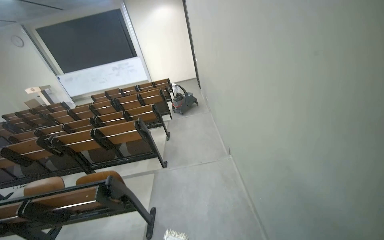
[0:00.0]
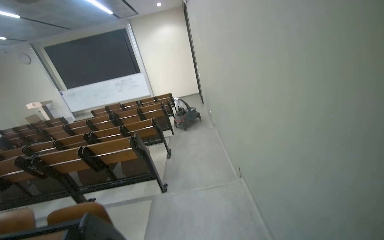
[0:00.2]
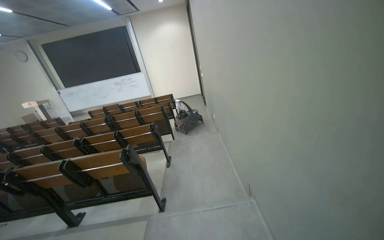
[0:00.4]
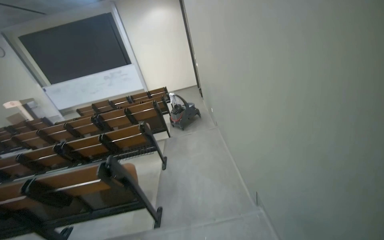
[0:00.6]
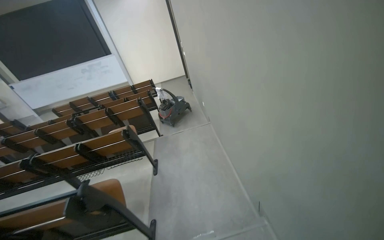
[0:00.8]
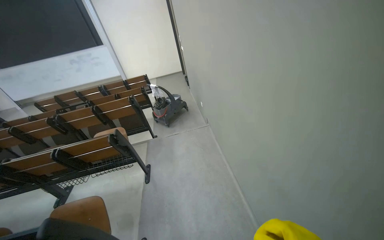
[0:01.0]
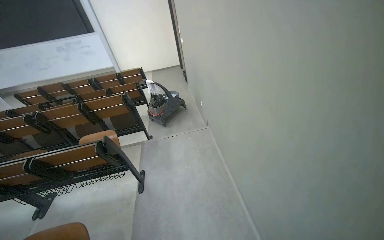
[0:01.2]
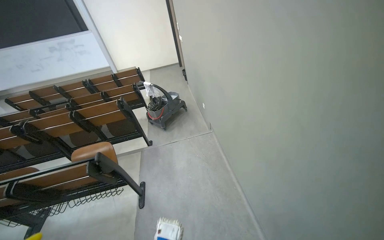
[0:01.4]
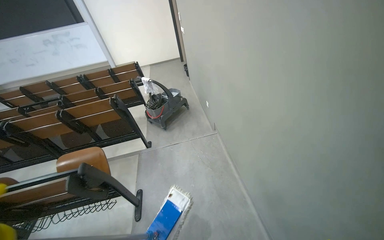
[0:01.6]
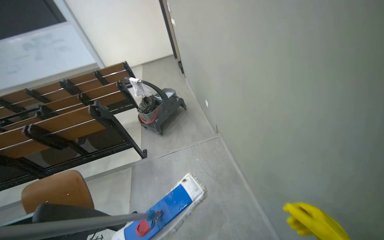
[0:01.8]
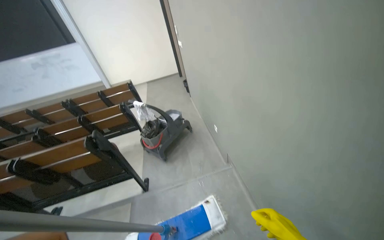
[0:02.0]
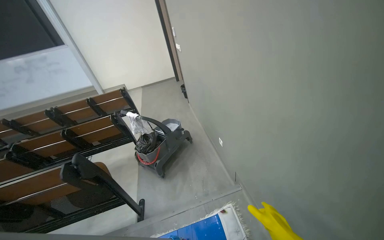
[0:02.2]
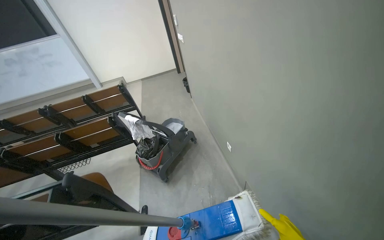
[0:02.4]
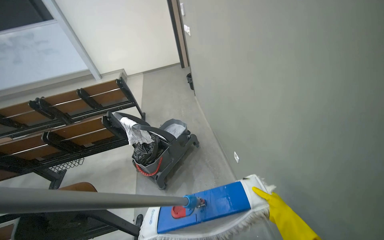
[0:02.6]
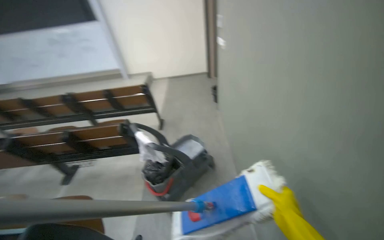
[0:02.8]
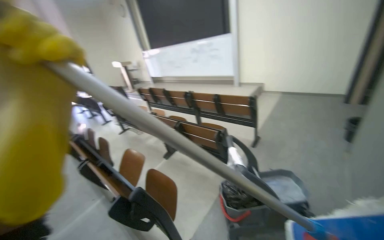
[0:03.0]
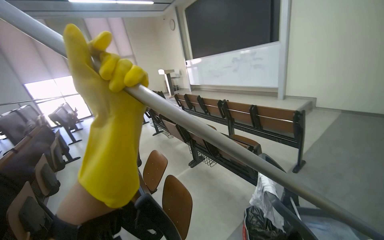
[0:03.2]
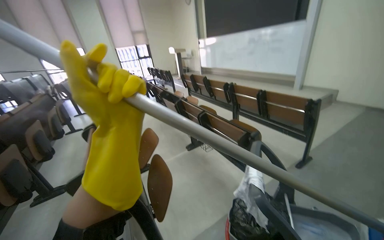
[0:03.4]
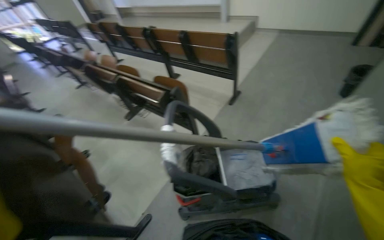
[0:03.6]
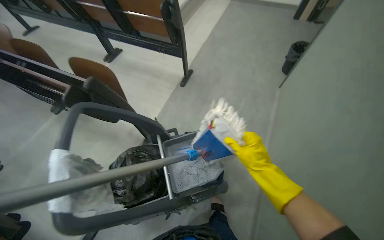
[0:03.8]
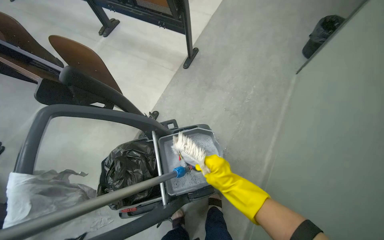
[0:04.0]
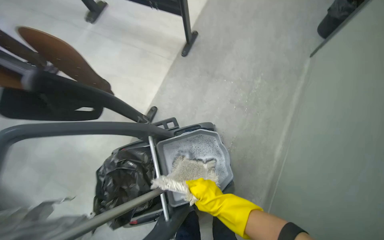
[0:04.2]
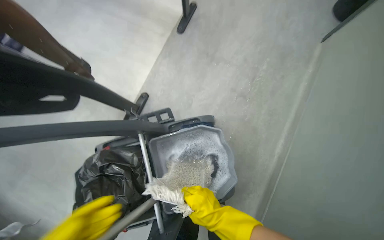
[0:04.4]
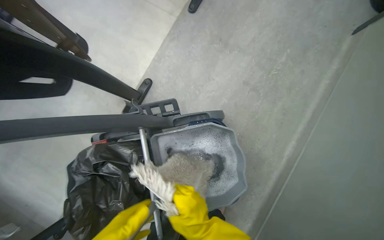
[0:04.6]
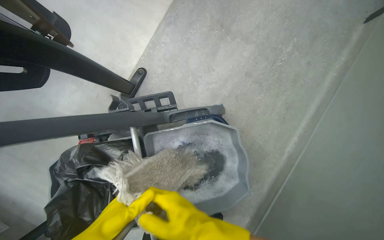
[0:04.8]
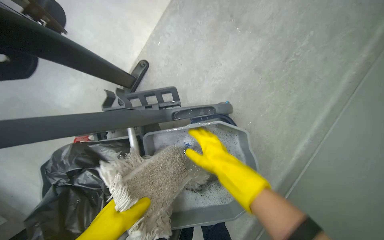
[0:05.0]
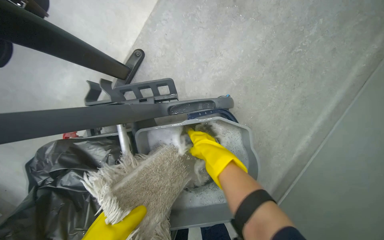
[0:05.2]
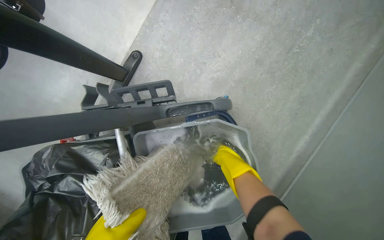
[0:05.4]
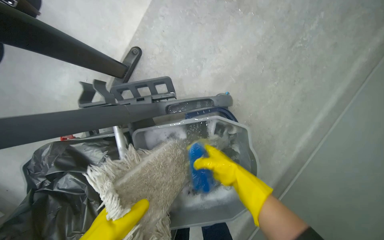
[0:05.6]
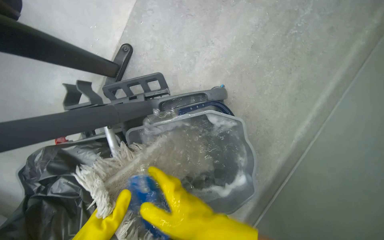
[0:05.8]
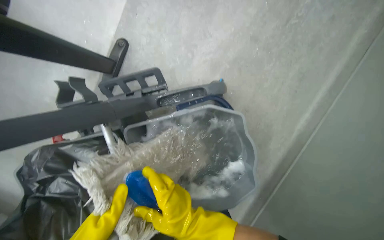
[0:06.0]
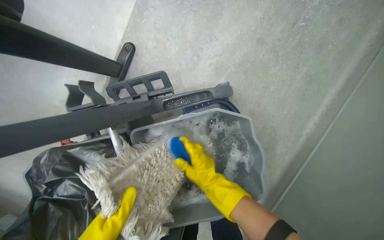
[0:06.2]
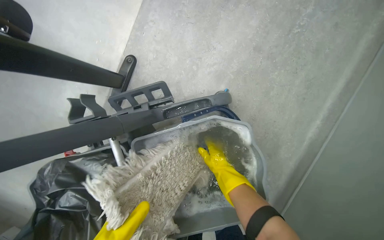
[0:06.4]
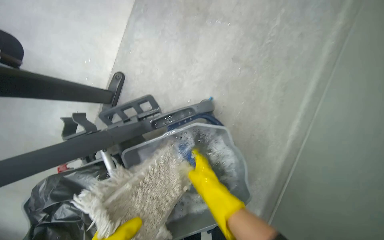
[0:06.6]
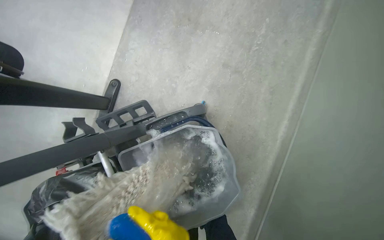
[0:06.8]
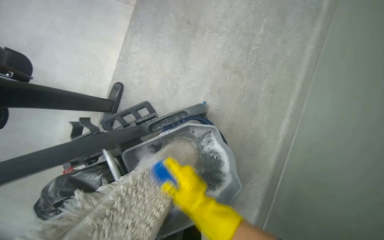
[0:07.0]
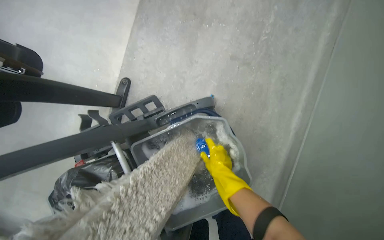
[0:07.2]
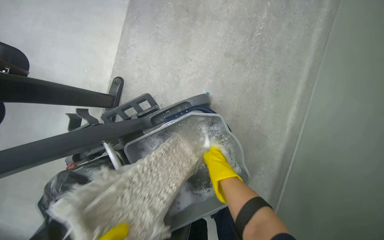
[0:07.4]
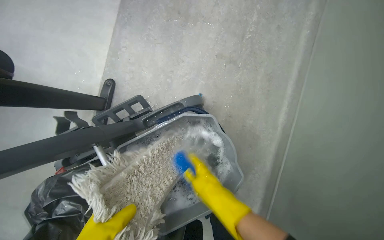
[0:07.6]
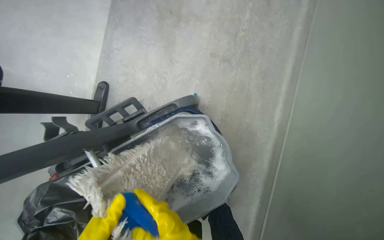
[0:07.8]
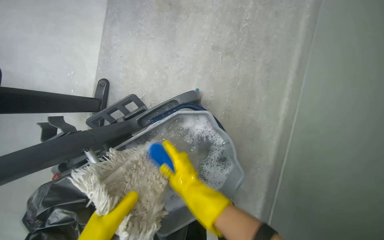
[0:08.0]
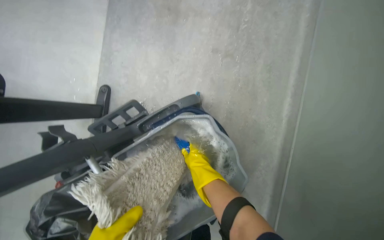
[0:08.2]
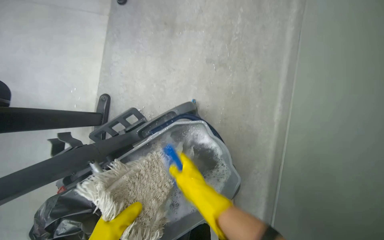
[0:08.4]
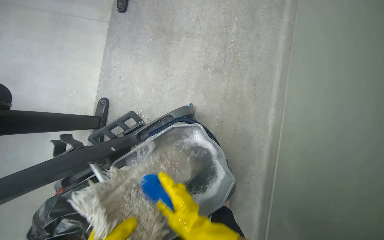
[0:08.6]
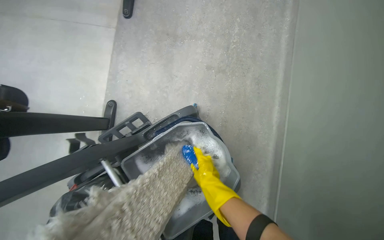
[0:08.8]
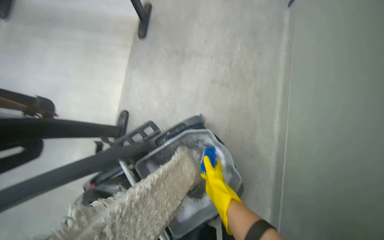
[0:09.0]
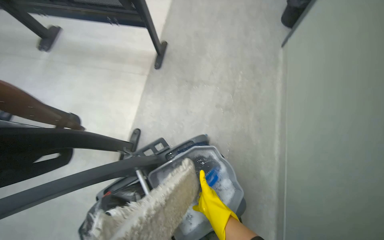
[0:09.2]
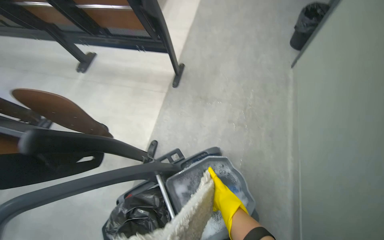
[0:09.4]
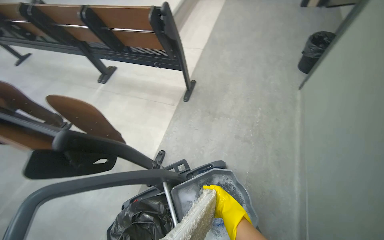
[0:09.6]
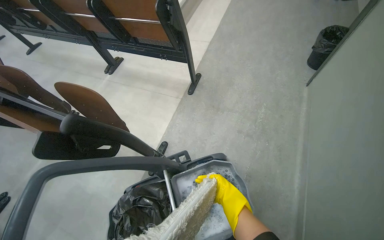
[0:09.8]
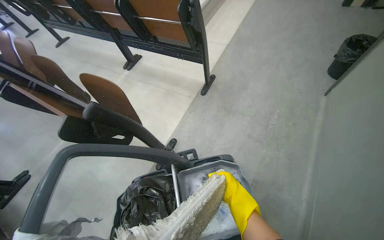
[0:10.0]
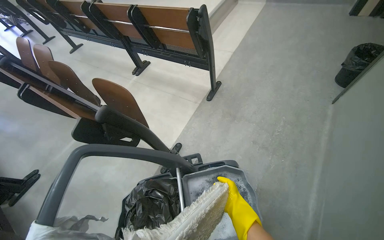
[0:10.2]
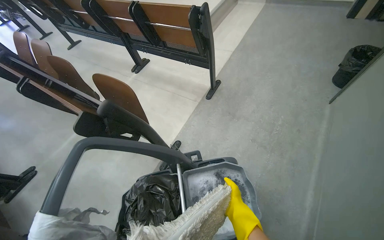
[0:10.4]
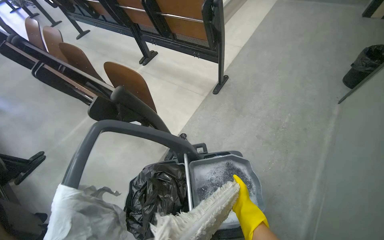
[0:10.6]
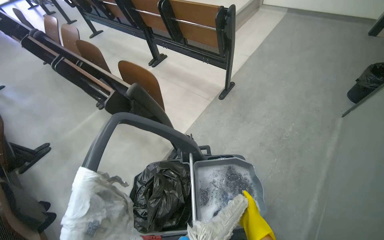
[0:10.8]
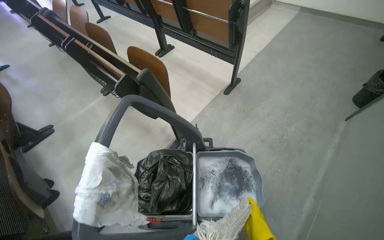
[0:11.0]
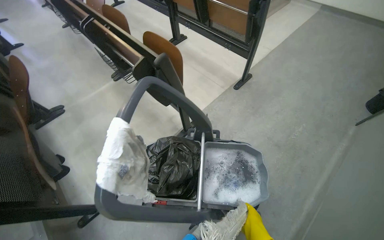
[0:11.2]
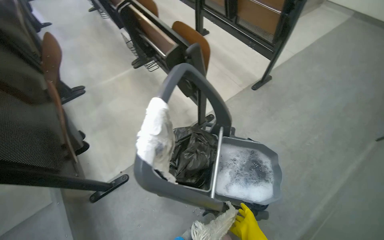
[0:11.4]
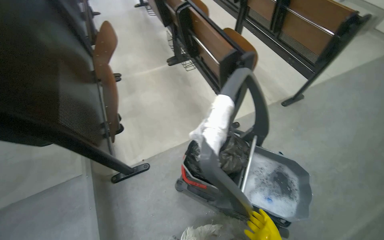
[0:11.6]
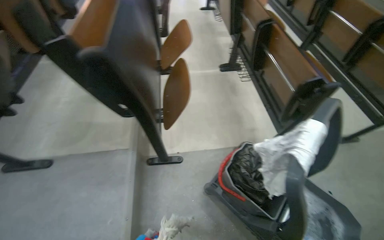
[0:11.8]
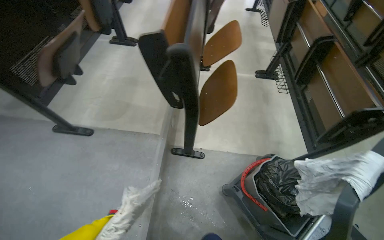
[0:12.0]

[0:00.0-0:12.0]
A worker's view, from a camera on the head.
Job: mopping floor.
The whole recording: Mopping lecture hall floor. The worker mops the floor of the lecture hall, moving between rows of seats and cleaning the mop head.
0:00.0 to 0:01.6: The camera travels roughly 2 m.
0:01.6 to 0:03.0: The head travels roughly 1.5 m. The head rotates approximately 50 degrees to the left.
0:03.0 to 0:04.4: The wearer moves some 1 m. The head turns to the right by some 15 degrees. The view tips downward by some 50 degrees.
0:04.4 to 0:06.0: The view tips downward by about 20 degrees. The right hand reaches about 20 cm up the picture, then returns.
0:06.0 to 0:07.6: The right hand goes nearer and farther, some 15 cm each way, reversing 3 times.
0:09.0 to 0:10.4: The wearer looks about 25 degrees further to the left. The view tips upward by approximately 20 degrees.
0:10.4 to 0:12.0: The camera travels about 80 cm. The head rotates approximately 65 degrees to the left.

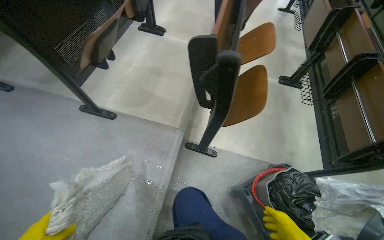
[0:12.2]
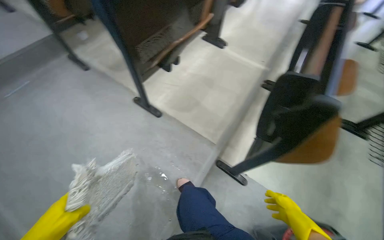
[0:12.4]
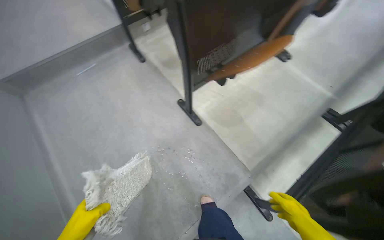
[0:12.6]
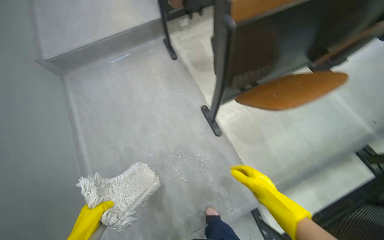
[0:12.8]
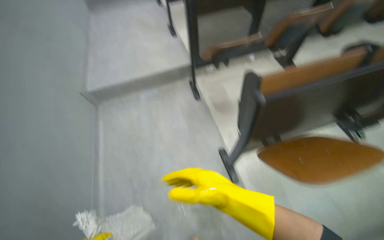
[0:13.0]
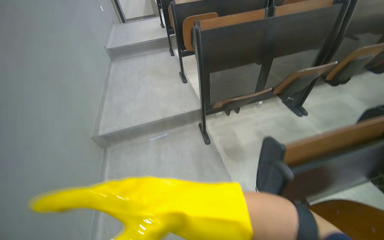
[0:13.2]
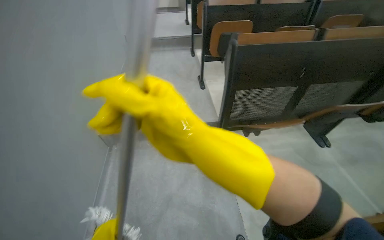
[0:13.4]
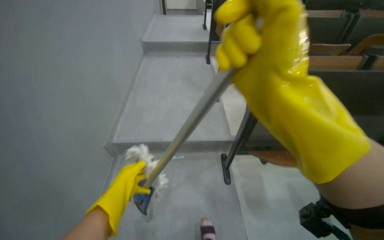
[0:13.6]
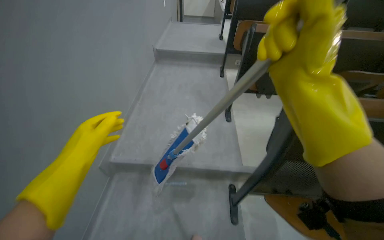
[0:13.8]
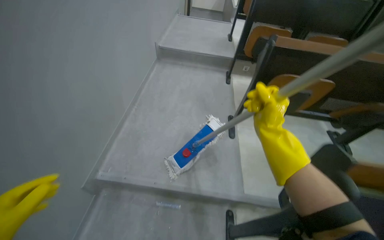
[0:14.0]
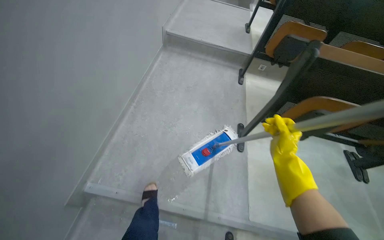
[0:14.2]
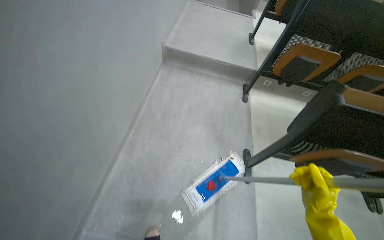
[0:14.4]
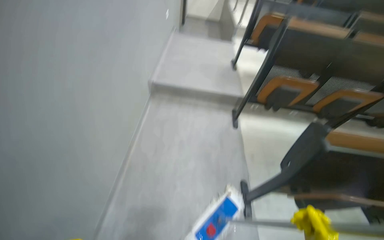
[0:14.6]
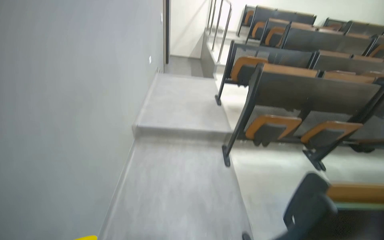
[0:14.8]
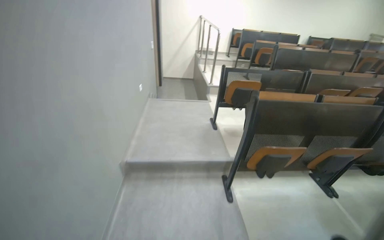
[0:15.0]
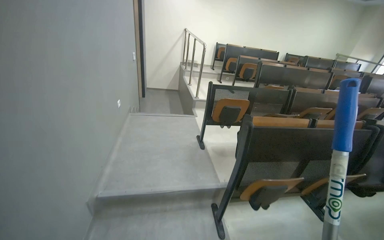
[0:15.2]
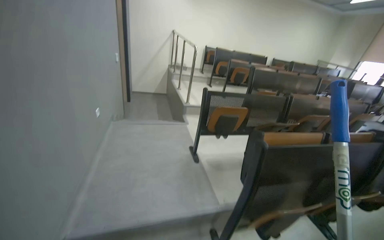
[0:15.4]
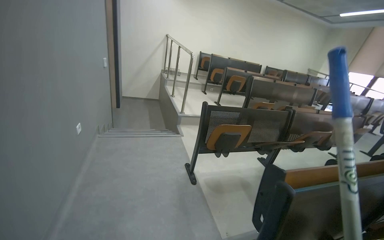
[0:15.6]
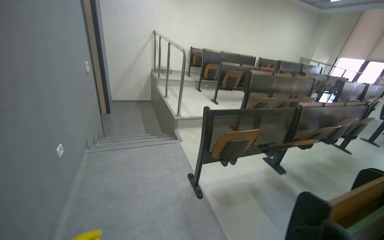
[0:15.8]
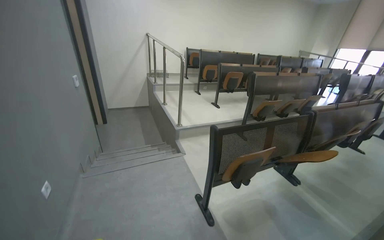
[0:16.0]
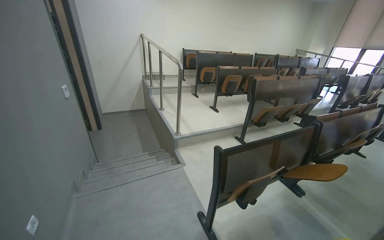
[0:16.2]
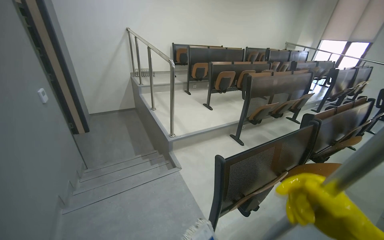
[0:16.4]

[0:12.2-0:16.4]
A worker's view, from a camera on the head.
Job: mopping floor.
The whole recording: Mopping lecture hall floor. The worker mops the floor of the lecture hall, moving between rows of seats and cleaning the mop head.
0:12.2 to 0:13.6: The camera travels some 70 cm. The head turns to the left by about 75 degrees. The camera pitches upward, by about 20 degrees.
0:15.0 to 0:16.4: The camera travels approximately 1.5 m. The wearer looks about 25 degrees further to the right.

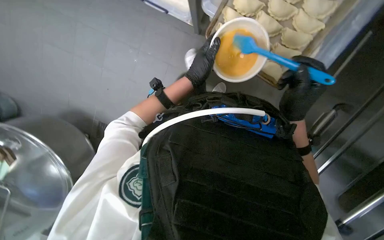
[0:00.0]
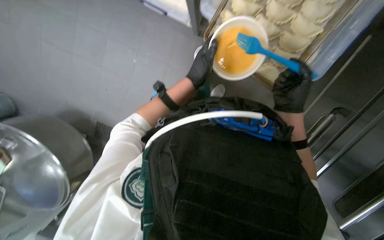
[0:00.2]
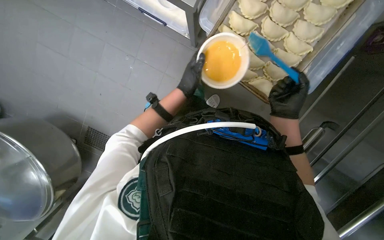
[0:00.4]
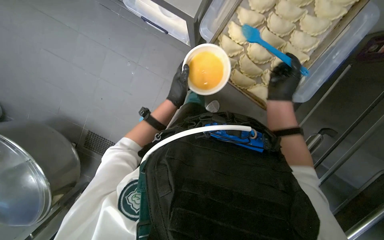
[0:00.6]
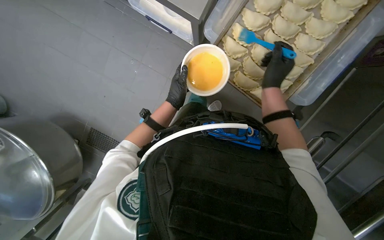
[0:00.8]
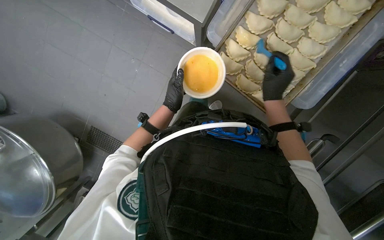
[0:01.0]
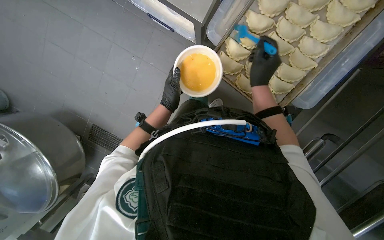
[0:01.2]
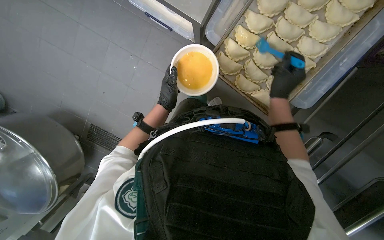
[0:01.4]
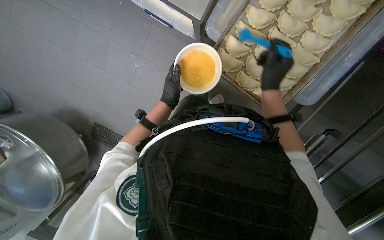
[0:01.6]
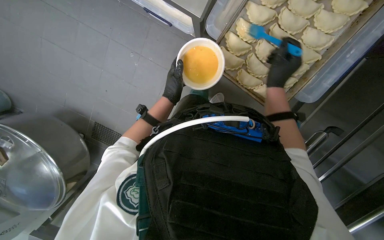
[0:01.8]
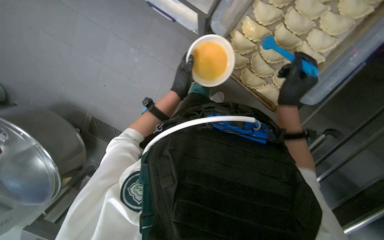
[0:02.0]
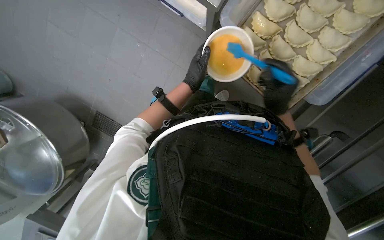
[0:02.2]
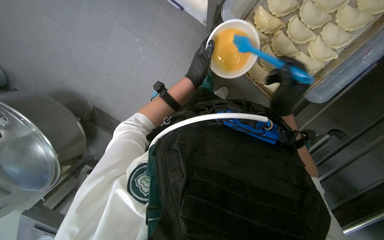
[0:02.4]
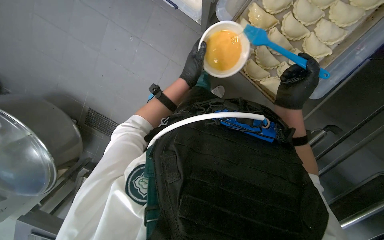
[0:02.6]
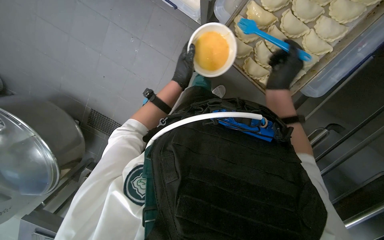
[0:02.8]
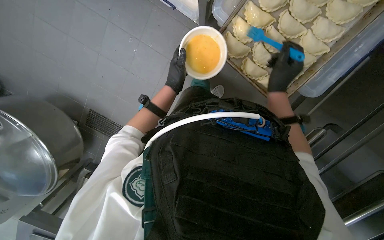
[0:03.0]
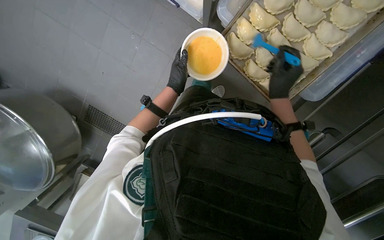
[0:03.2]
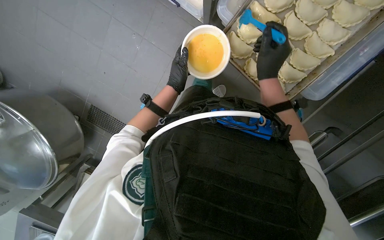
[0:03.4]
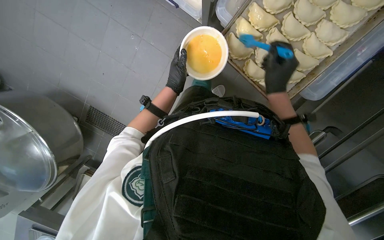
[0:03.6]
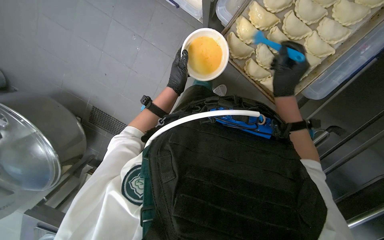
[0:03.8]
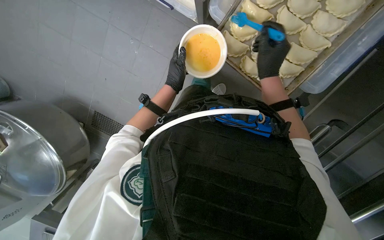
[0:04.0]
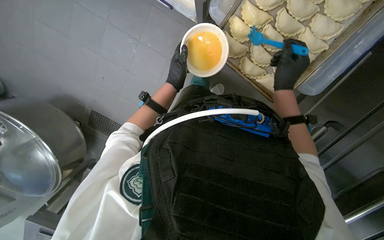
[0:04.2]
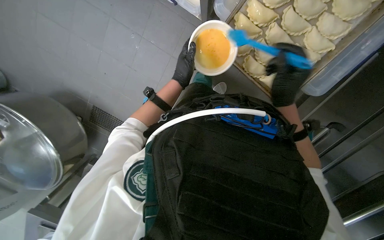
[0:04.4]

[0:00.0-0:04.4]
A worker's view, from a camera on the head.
Job: preparing food.
The whole recording: Brushing dumplings with egg wash. The worker brushes egg wash onto the dumplings on a baking sheet.
0:00.0 to 0:01.4: The right hand moves up the picture, some 10 cm. The left hand goes roughly 10 cm farther from the camera.
0:01.4 to 0:04.4: The hands make small movements and keep their place.
